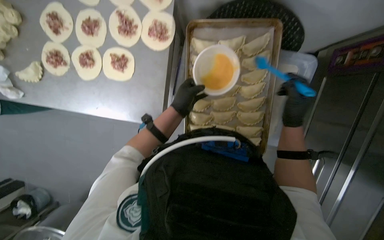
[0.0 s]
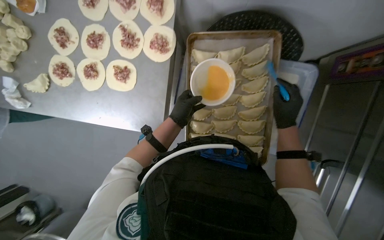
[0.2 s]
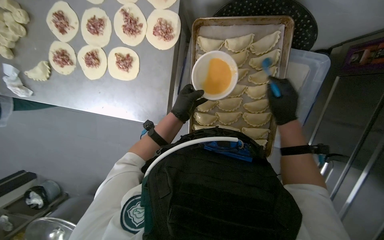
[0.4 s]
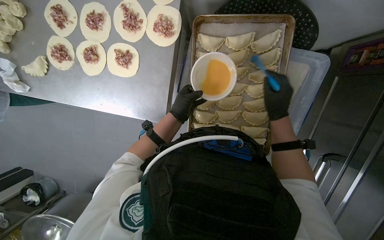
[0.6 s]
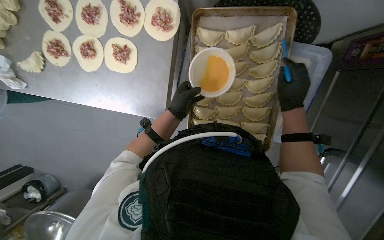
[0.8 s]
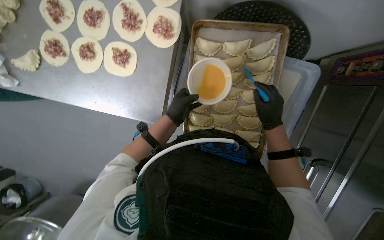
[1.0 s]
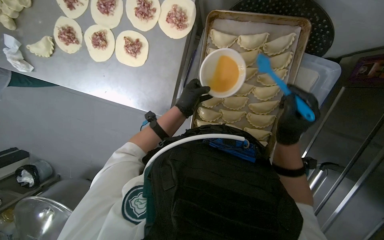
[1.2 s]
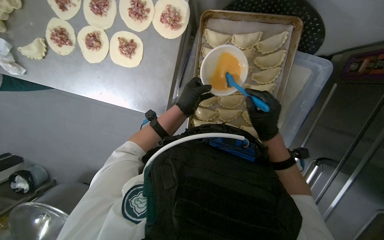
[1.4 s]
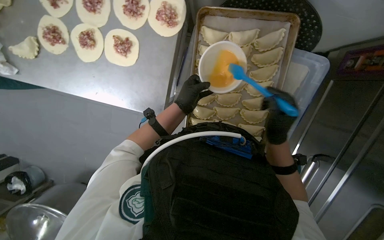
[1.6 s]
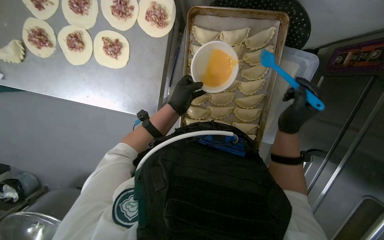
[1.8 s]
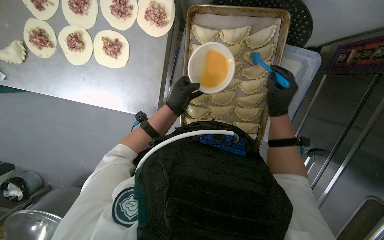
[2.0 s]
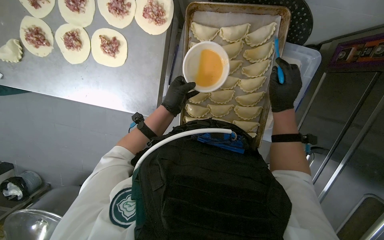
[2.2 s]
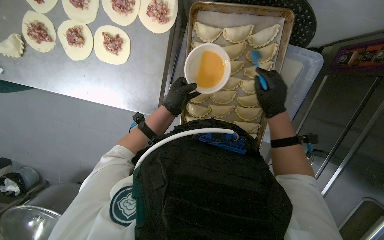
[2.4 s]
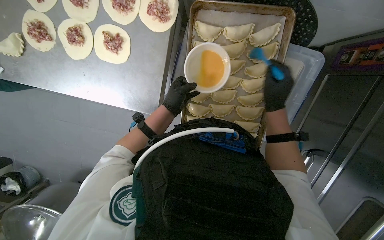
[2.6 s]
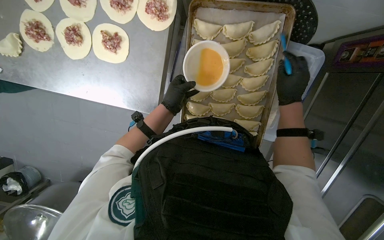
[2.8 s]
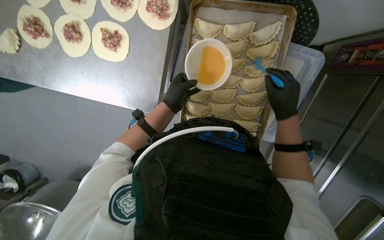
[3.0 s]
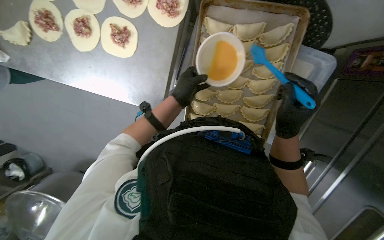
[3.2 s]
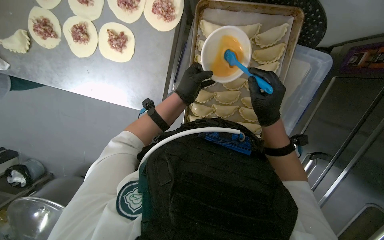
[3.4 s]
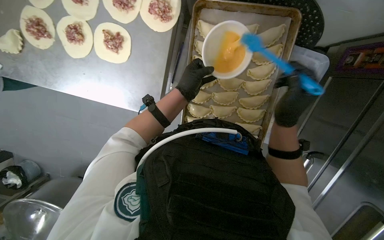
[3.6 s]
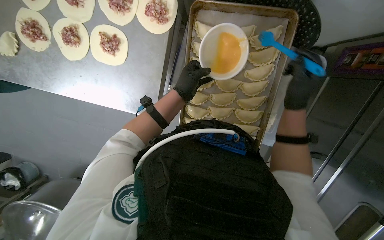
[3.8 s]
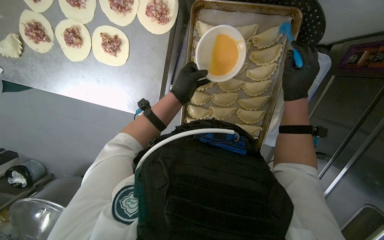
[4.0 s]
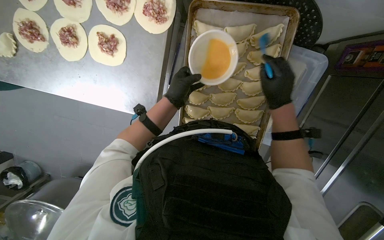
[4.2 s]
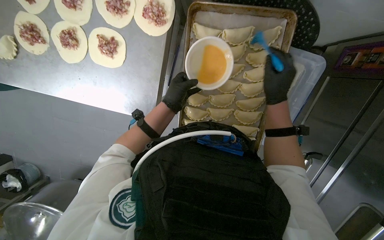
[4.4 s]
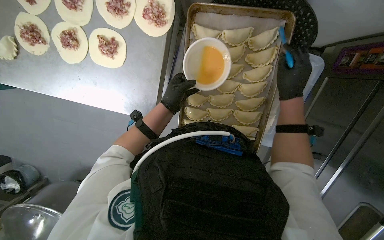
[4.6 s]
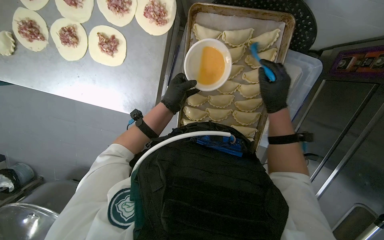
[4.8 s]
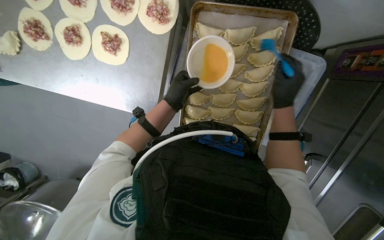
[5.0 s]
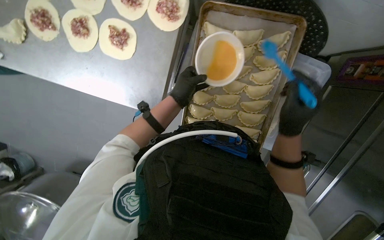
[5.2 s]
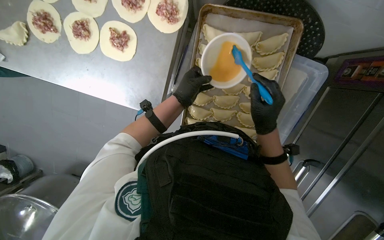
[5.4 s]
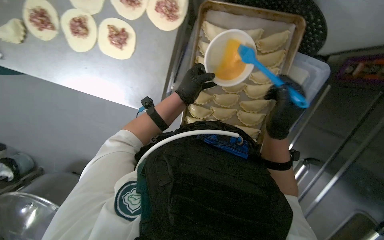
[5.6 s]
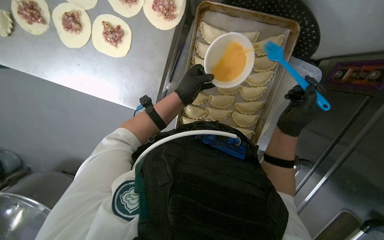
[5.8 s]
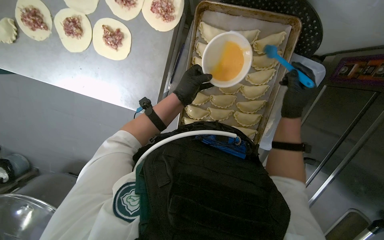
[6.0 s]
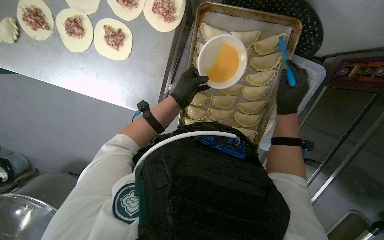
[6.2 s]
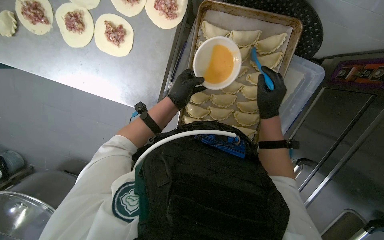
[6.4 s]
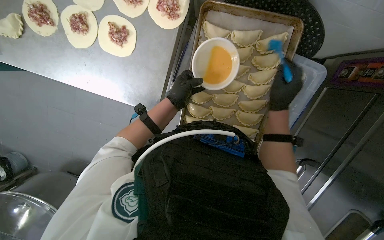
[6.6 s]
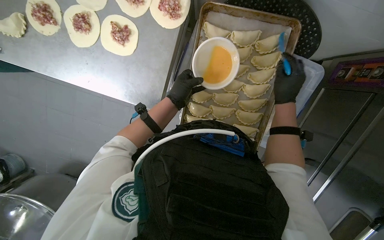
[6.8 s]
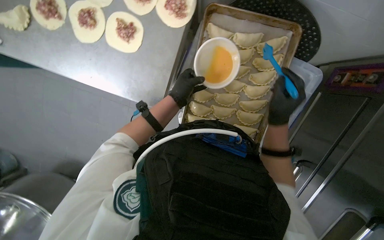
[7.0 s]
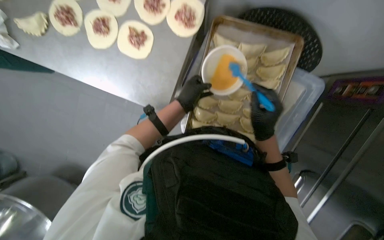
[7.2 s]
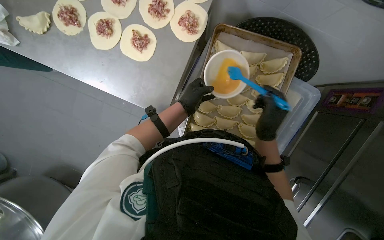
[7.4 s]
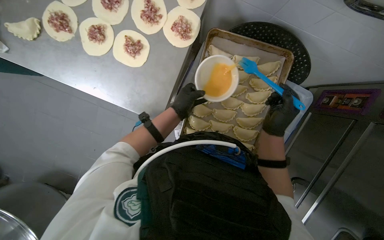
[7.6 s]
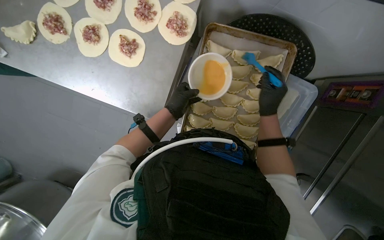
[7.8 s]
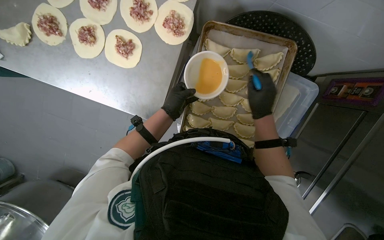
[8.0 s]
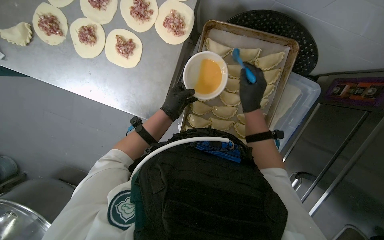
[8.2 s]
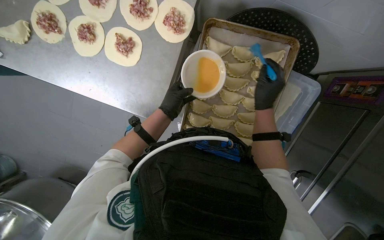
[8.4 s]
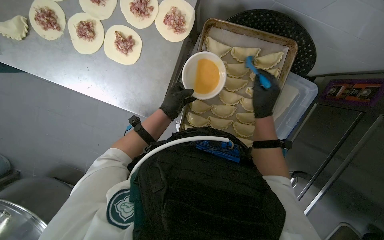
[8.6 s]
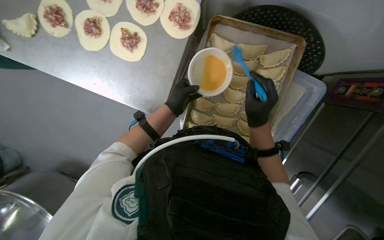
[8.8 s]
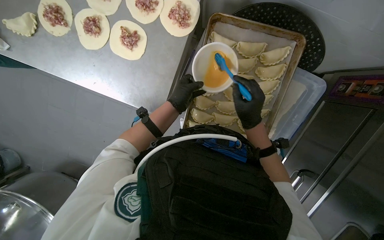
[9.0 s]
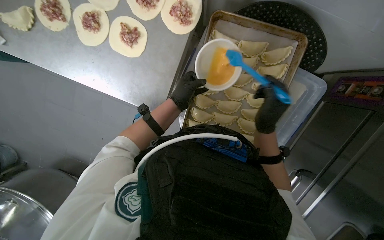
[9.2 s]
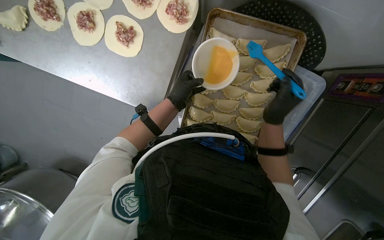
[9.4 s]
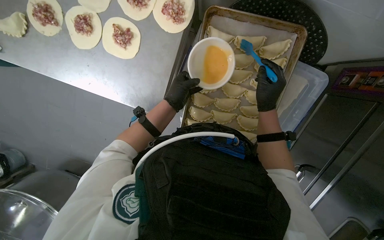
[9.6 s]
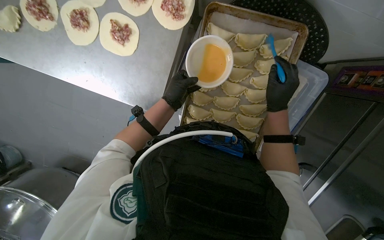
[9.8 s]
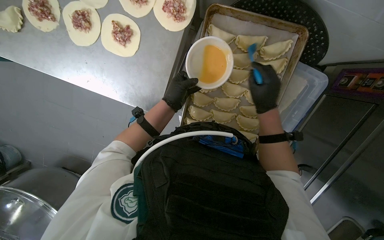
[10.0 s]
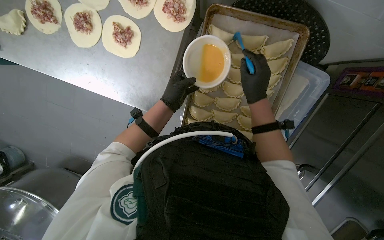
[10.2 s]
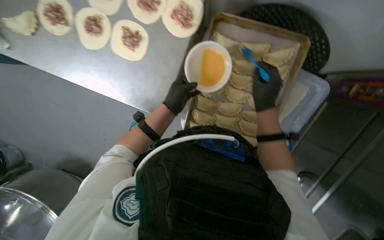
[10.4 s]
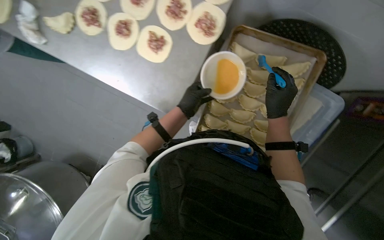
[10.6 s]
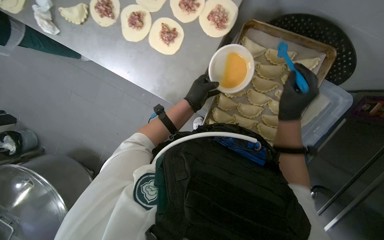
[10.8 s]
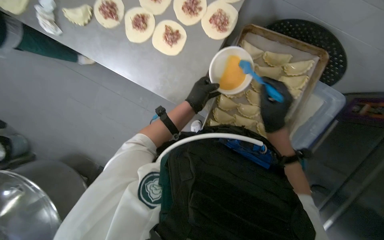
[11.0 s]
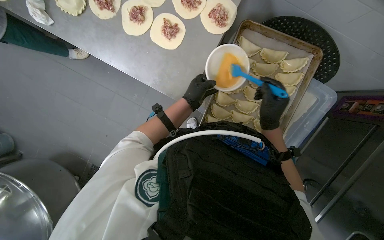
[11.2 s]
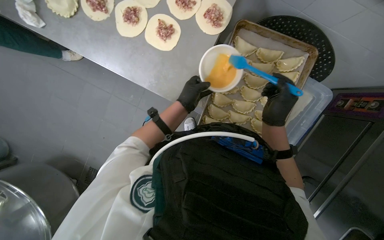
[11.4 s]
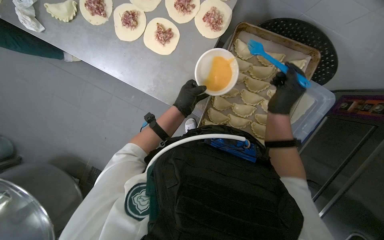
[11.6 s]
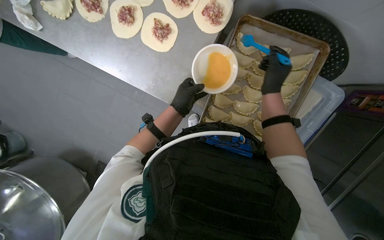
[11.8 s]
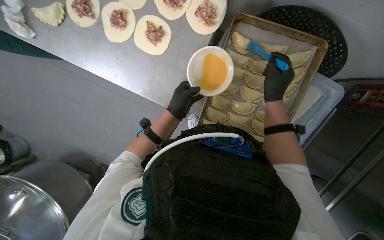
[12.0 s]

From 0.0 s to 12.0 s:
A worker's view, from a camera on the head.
Job: preparing food.
The whole recording: Brushing egg wash on dumplings. The worker uses a brush to apply egg wash to the raw dumplings on a baking sheet.
From 0.0 s to 1.6 s: The right hand moves to the left, some 10 cm.
From 1.6 s to 3.0 s: The right hand goes roughly 10 cm to the right.
From 6.0 s to 7.6 s: The right hand moves to the left, roughly 10 cm.
From 7.6 s to 9.0 s: The right hand shifts approximately 10 cm to the left.
From 10.4 s to 12.0 s: The right hand moves approximately 10 cm down the picture and comes back.

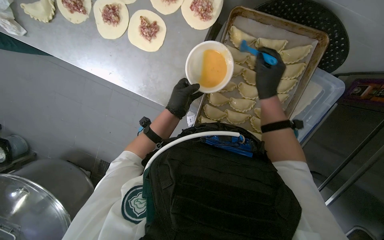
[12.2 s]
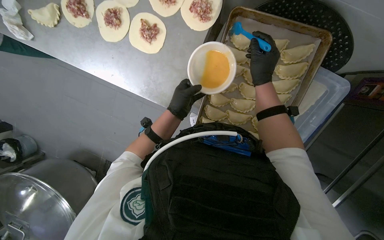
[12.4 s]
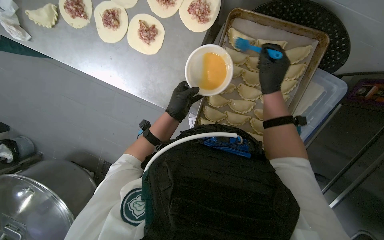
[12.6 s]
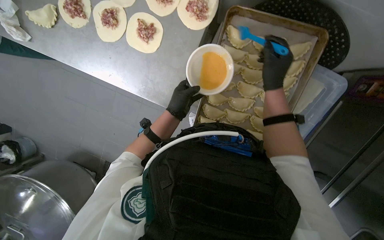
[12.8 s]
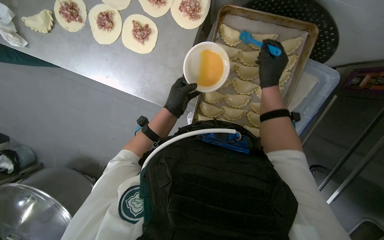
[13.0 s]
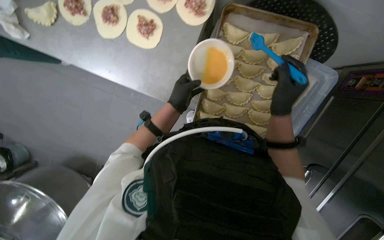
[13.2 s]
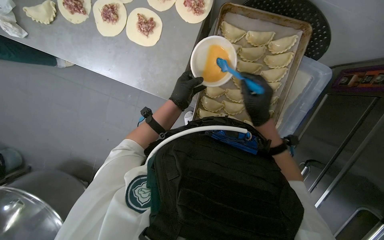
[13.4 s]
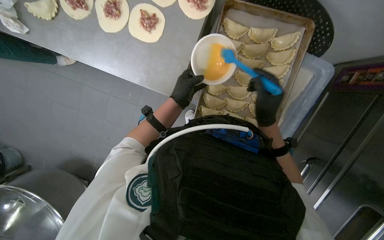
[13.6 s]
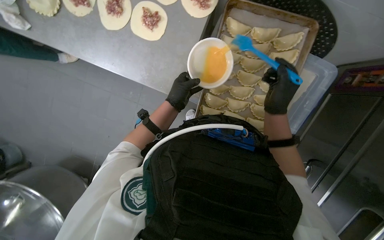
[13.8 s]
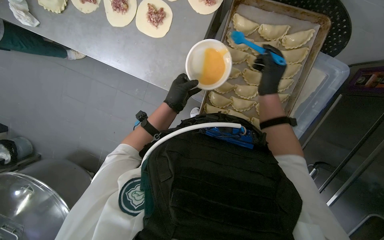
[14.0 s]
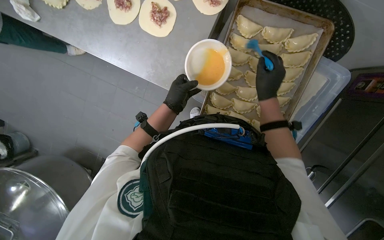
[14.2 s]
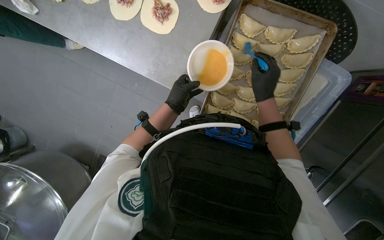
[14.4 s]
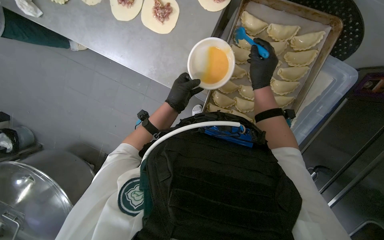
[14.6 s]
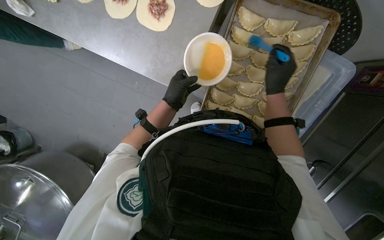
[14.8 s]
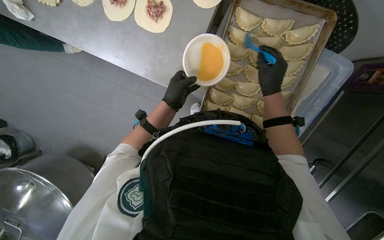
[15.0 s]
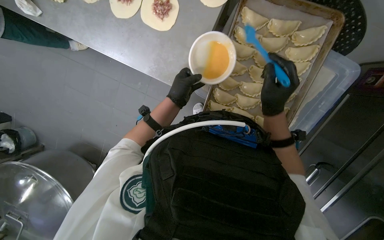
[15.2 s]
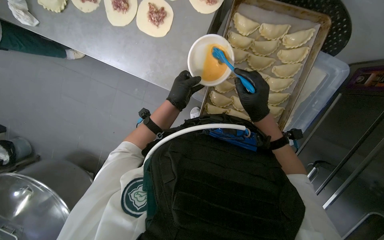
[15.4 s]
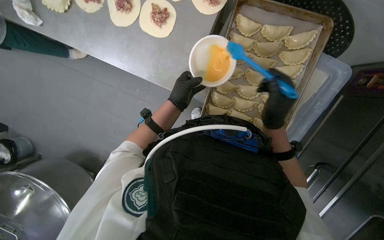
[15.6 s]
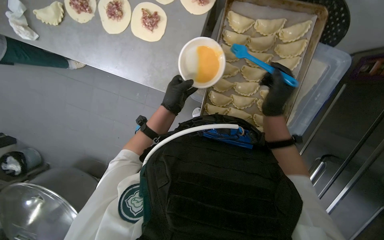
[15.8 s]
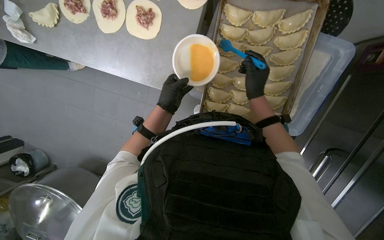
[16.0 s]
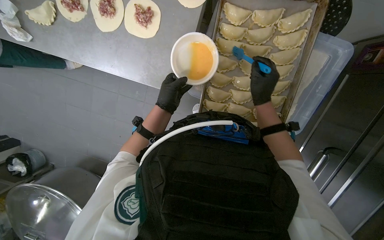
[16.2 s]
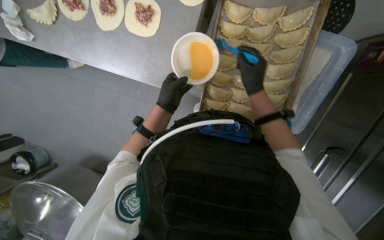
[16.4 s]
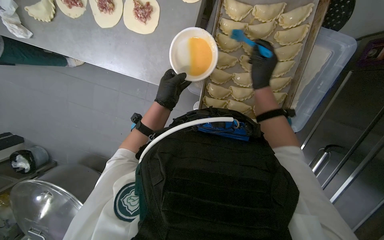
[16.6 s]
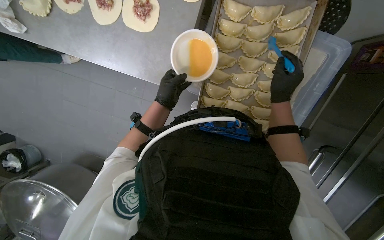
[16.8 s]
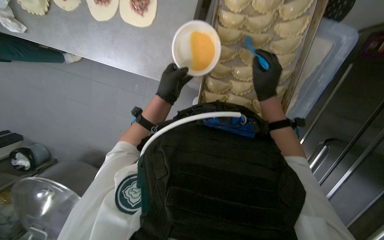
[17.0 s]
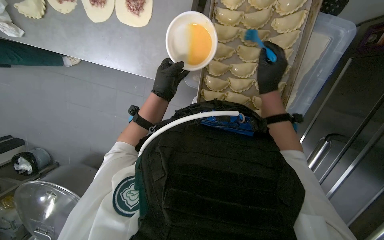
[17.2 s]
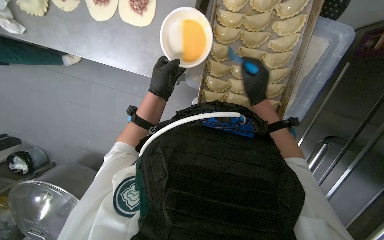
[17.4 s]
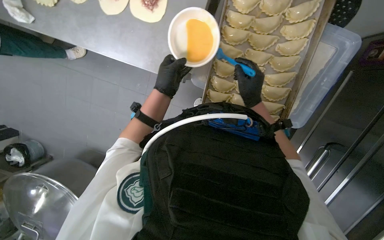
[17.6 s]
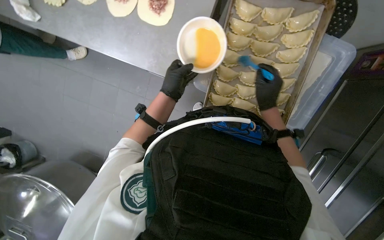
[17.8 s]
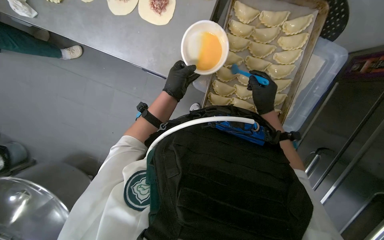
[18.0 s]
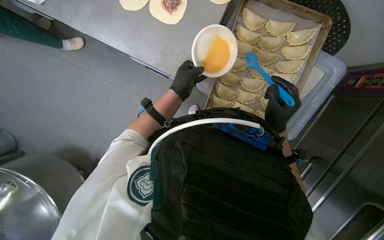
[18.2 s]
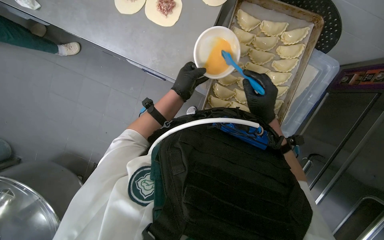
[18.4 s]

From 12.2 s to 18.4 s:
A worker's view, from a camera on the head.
Job: preparing food.
The whole recording: Brushing egg wash on dumplings. The worker uses a brush to apply egg wash to the raw dumplings on a baking sheet.
From 15.4 s to 16.8 s: The right hand goes about 10 cm to the right.
From 16.8 s to 18.4 s: The right hand is displaced to the left and down the picture by some 15 cm.

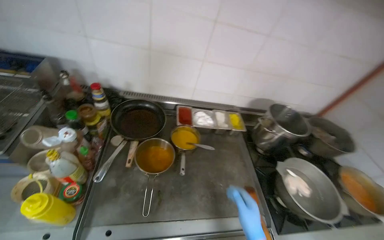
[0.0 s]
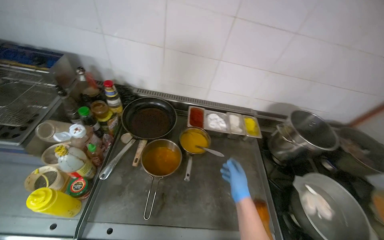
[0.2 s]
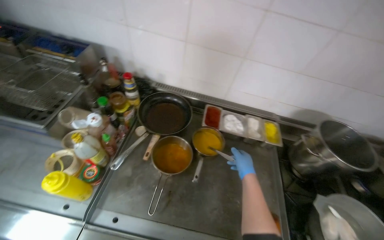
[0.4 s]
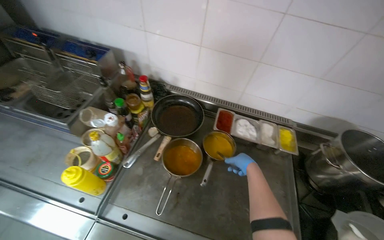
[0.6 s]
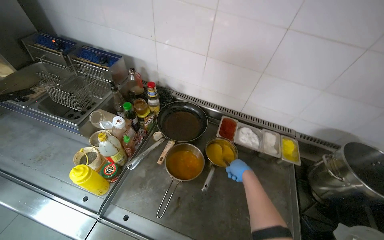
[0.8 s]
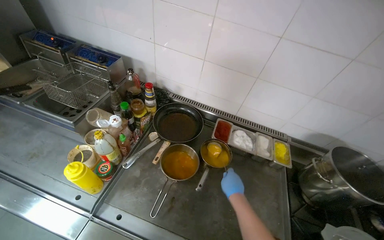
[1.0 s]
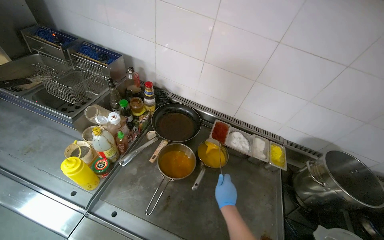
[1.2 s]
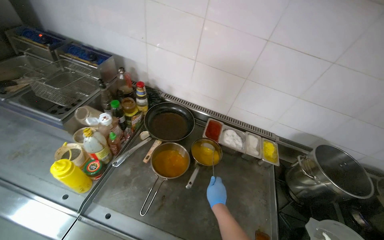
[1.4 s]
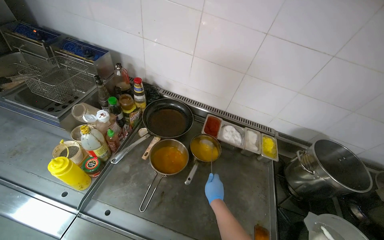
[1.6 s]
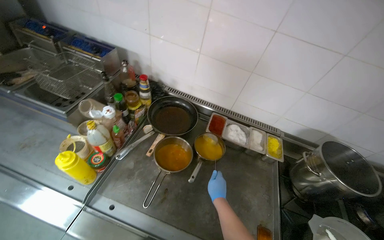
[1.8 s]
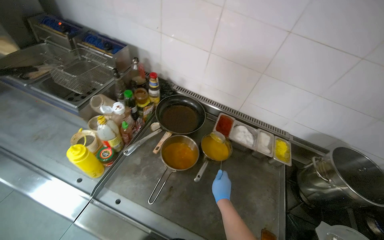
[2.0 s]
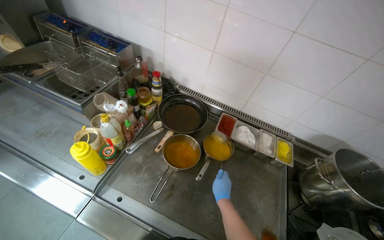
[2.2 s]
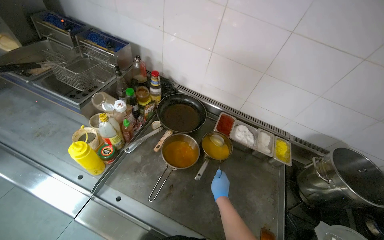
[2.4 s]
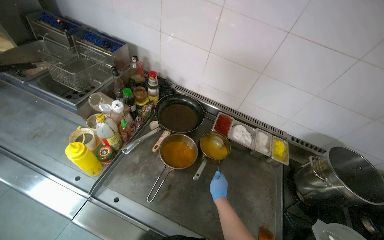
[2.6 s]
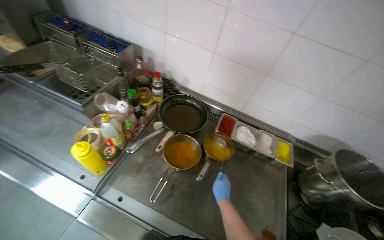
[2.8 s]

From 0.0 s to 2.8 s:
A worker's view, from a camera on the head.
Job: preparing food.
The whole recording: Stirring meal with ladle. The worker stirs the meal with a ladle.
From 0.0 s to 1.4 s: The wearer looks some 25 degrees further to the left.
